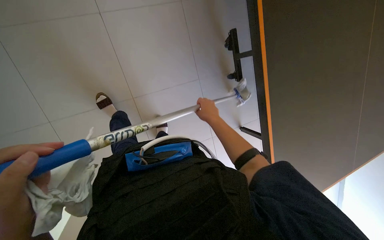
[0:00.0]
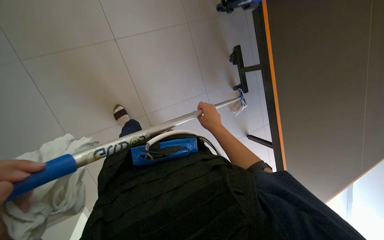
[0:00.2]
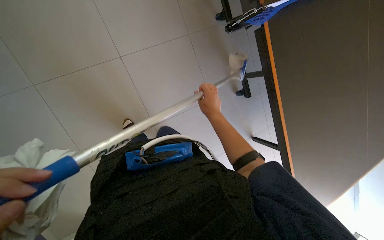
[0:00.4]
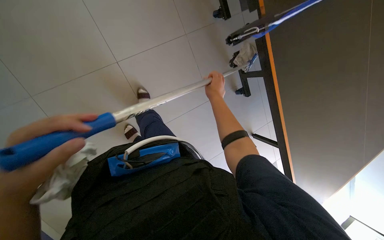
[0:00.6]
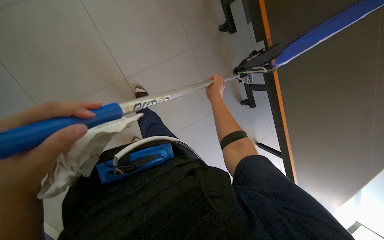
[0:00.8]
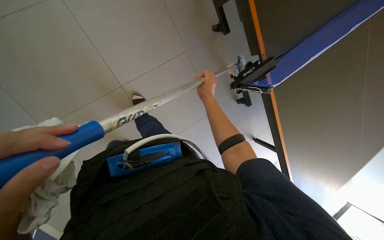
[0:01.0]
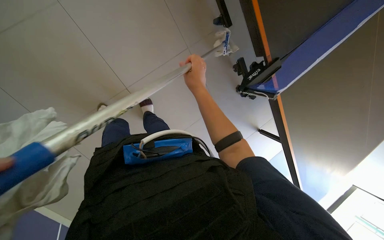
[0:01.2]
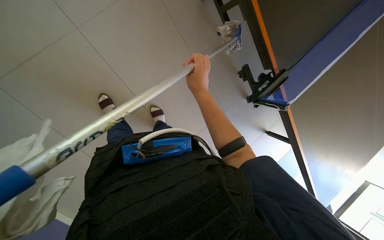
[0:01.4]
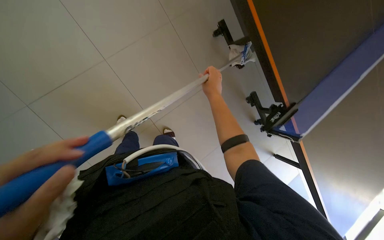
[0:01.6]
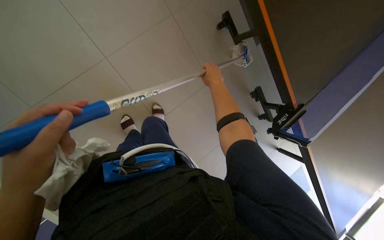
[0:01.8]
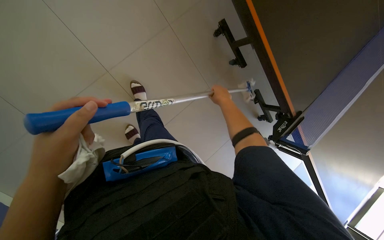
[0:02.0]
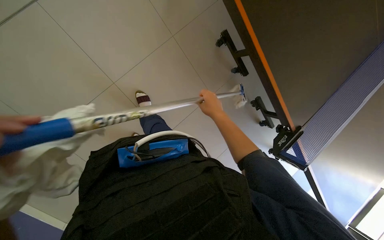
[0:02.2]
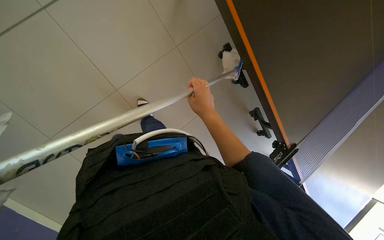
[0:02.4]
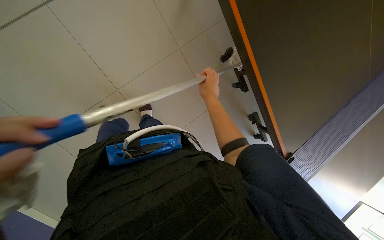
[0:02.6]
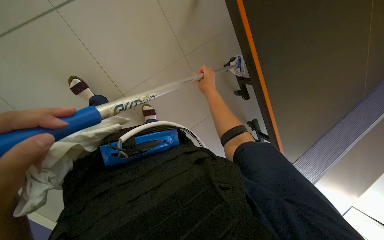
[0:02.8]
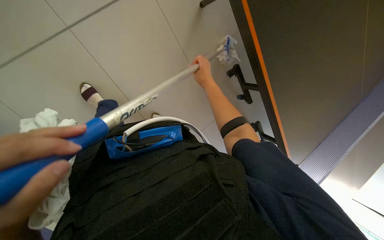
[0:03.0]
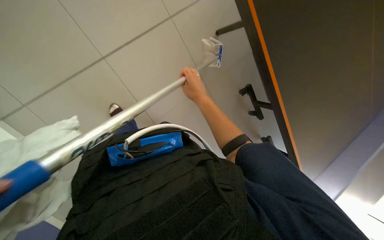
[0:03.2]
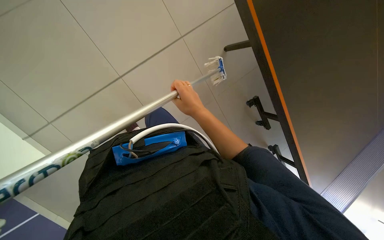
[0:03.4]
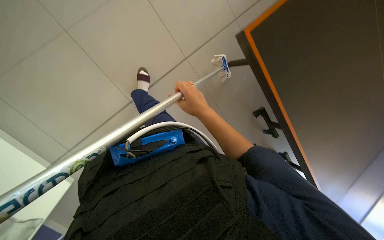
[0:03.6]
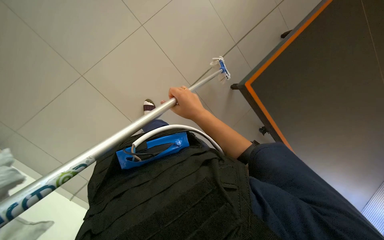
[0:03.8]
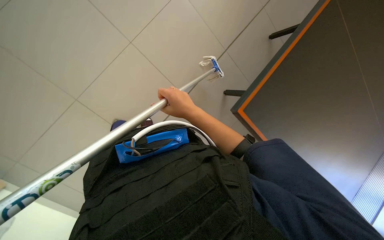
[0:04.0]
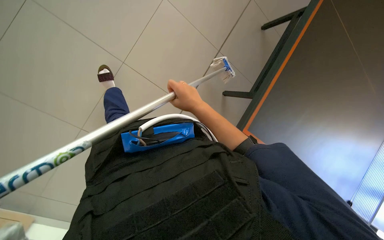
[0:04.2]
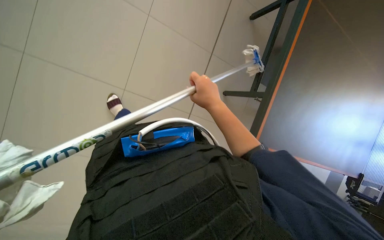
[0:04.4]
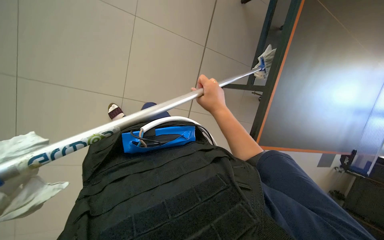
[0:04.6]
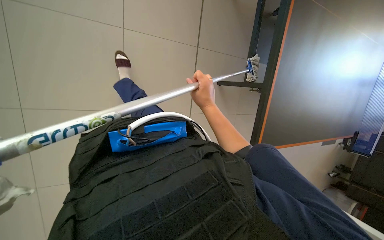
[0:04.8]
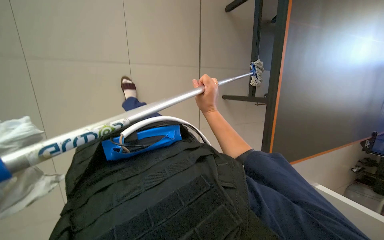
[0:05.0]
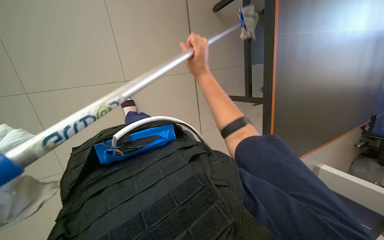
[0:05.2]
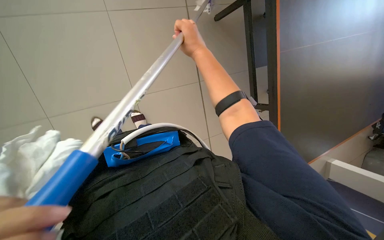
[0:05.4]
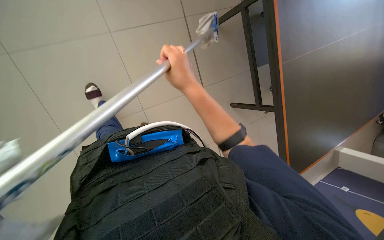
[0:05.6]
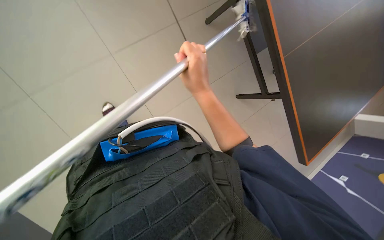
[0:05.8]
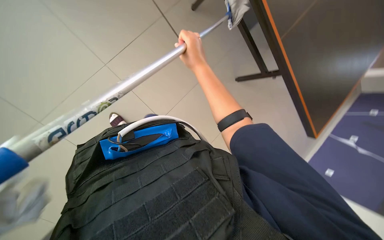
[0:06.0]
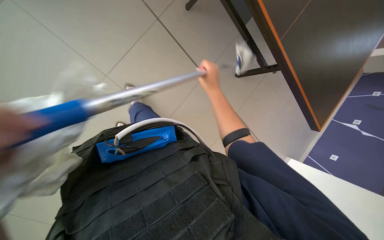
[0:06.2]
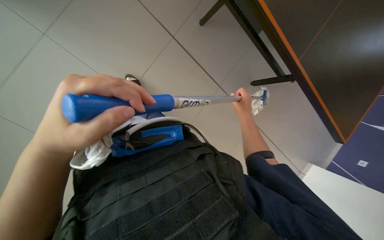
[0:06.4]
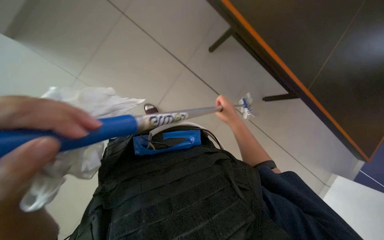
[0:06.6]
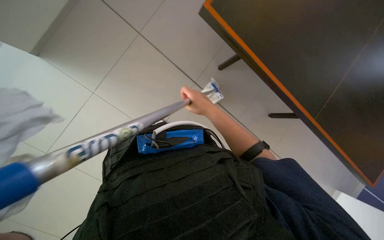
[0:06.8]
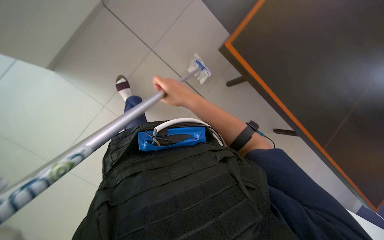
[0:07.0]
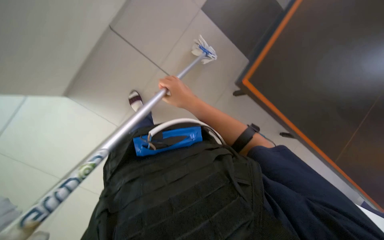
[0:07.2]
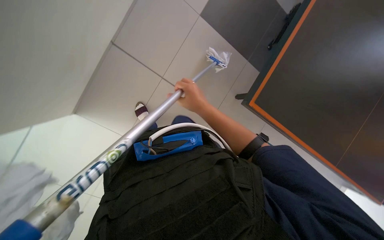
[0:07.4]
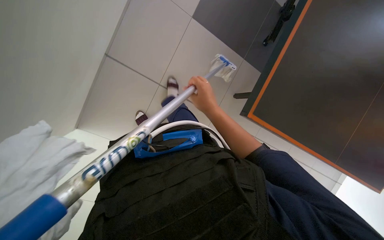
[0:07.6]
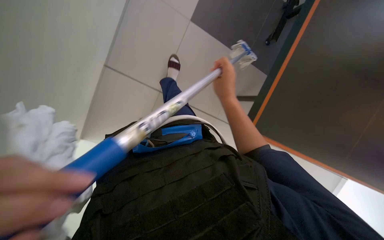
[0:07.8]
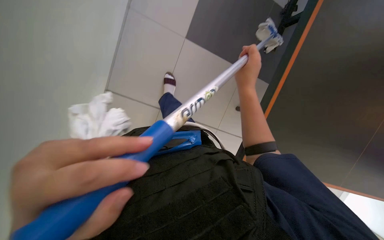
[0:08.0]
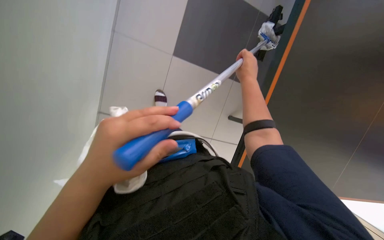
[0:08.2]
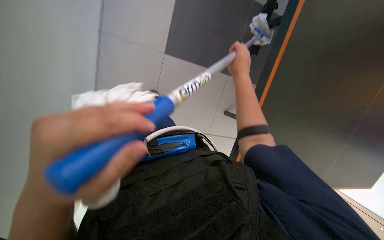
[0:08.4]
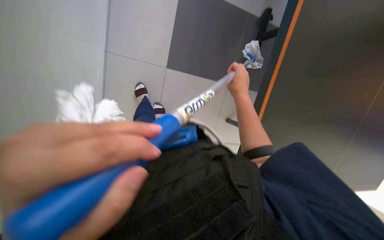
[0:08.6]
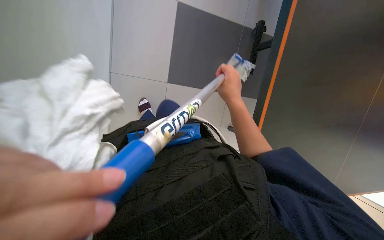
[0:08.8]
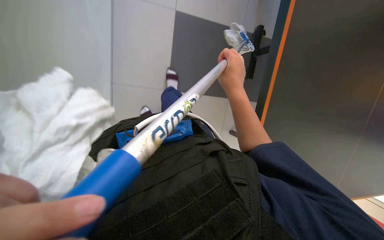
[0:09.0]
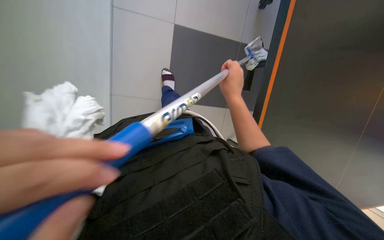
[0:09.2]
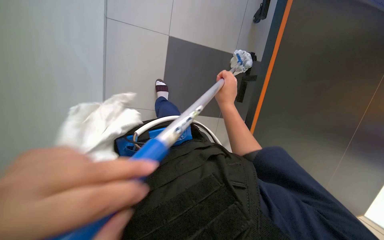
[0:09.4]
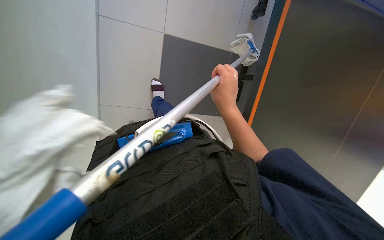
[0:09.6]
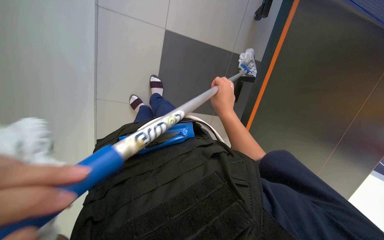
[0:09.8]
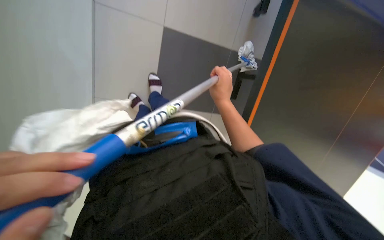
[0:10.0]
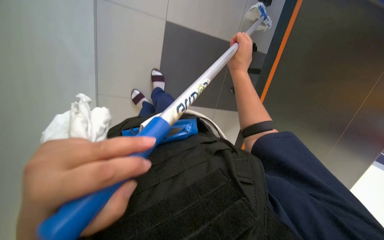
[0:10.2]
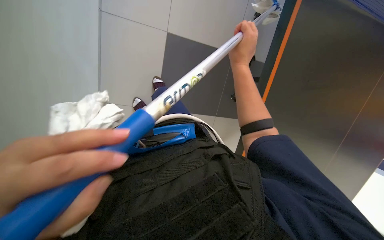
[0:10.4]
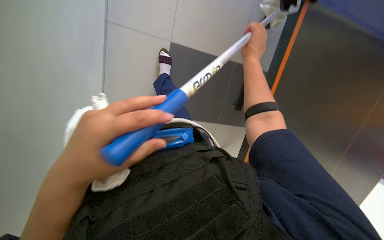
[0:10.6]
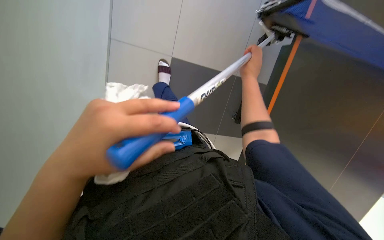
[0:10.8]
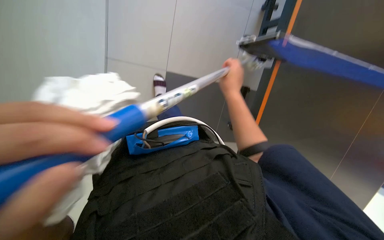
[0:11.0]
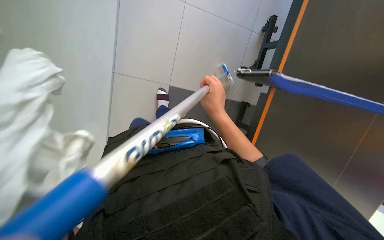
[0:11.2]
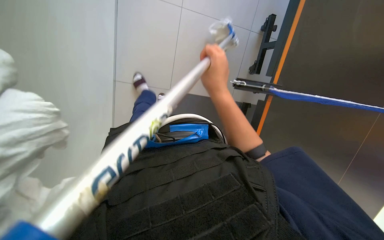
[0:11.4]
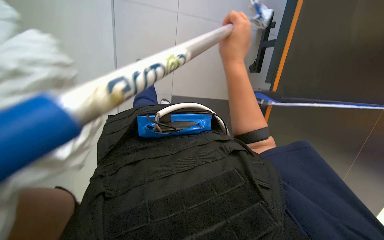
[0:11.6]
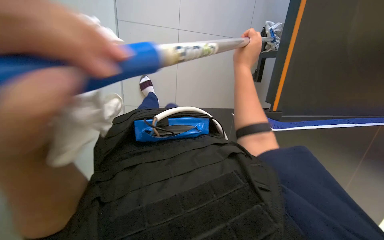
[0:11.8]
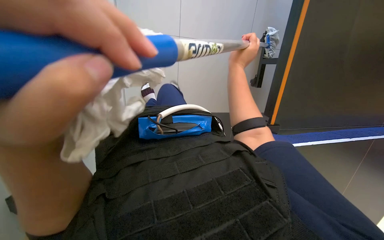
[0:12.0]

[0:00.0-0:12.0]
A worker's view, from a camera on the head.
Job: cleaning windows.
The whole recording: Cleaning glass windows/doors. The worker cleans glass windows and doors using a long-handled tool with a cloth.
0:00.0 to 0:01.6: The view tips upward by some 20 degrees. The right hand is displaced up the picture and nearer to the camera by some 15 cm.
0:01.6 to 0:03.0: The wearer looks about 15 degrees further upward.
0:03.0 to 0:04.4: The right hand heads down the picture and nearer to the camera, covering some 15 cm.
0:04.4 to 0:06.0: The right hand swings up and down the picture, roughly 15 cm each way, with 2 reversals.
0:06.0 to 0:07.6: The view tips upward by some 15 degrees. The right hand goes to the right and returns, some 15 cm each way.
0:07.6 to 0:09.0: The wearer looks about 15 degrees further upward. The right hand heads up the picture, covering approximately 10 cm.
0:09.0 to 0:10.4: The right hand shifts some 10 cm up the picture.
0:10.4 to 0:12.0: The view swings approximately 15 degrees to the right. The view tips upward by about 15 degrees.

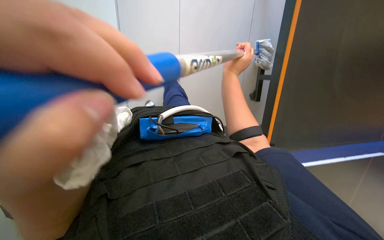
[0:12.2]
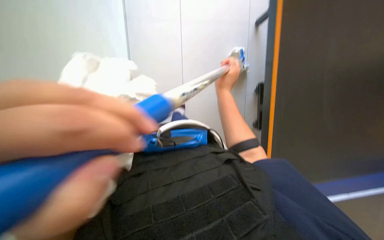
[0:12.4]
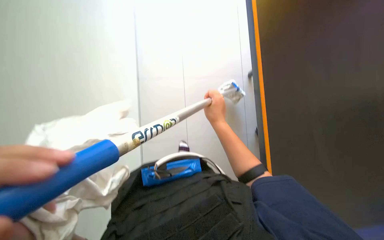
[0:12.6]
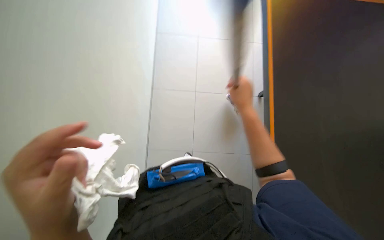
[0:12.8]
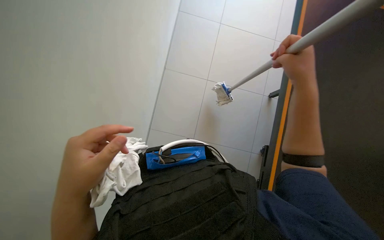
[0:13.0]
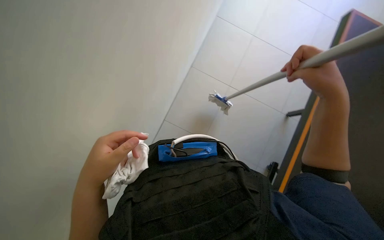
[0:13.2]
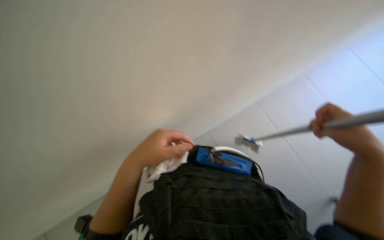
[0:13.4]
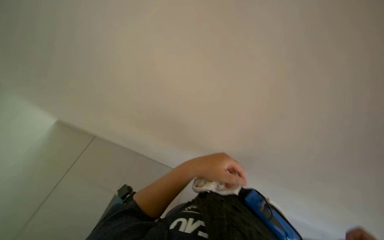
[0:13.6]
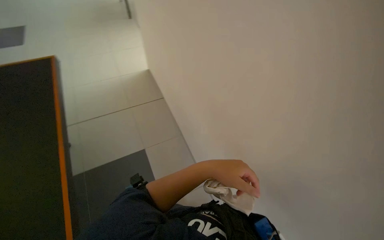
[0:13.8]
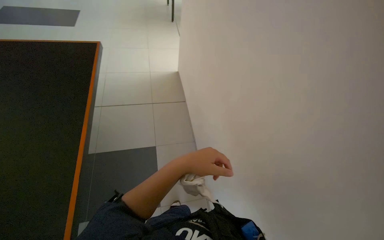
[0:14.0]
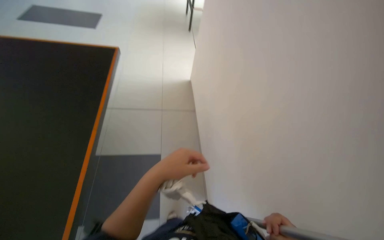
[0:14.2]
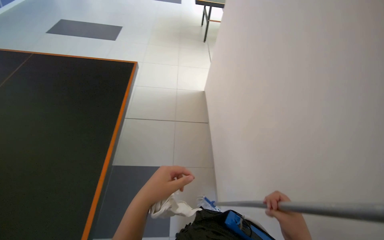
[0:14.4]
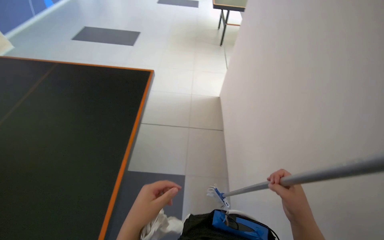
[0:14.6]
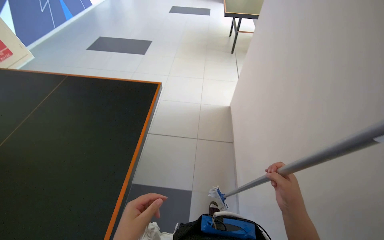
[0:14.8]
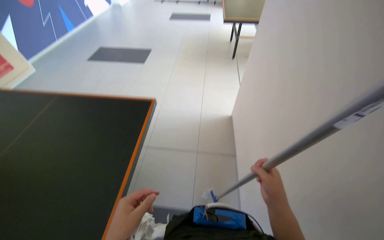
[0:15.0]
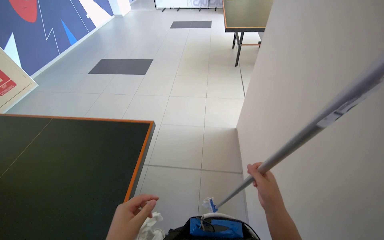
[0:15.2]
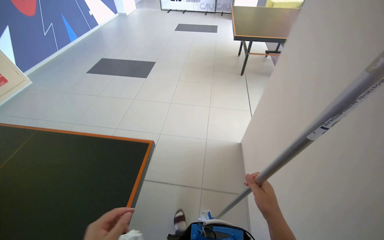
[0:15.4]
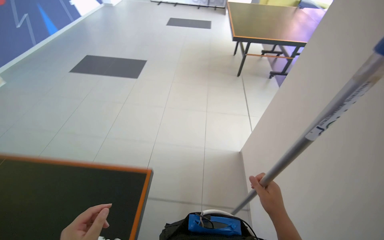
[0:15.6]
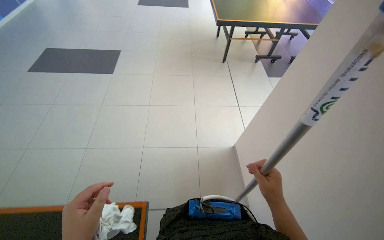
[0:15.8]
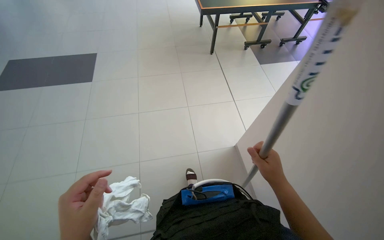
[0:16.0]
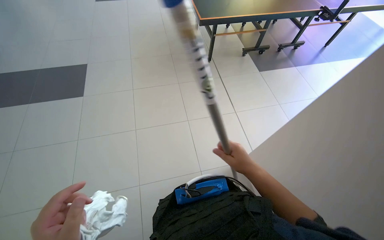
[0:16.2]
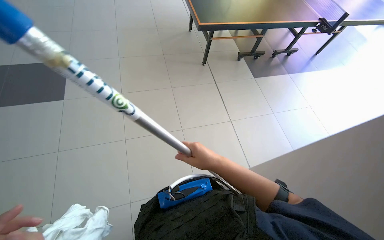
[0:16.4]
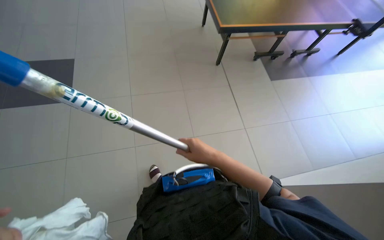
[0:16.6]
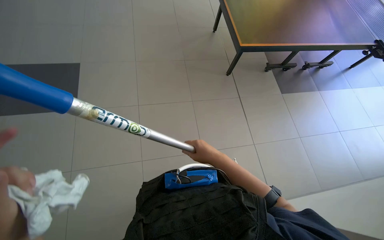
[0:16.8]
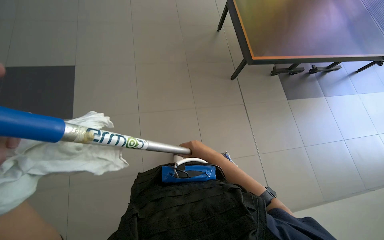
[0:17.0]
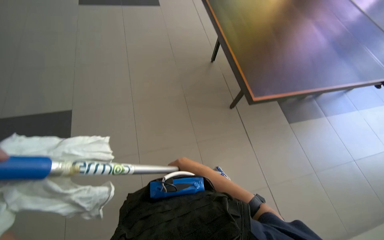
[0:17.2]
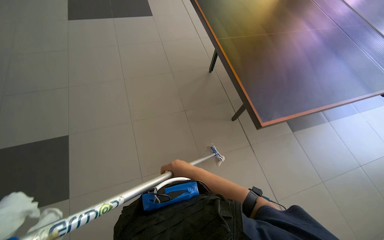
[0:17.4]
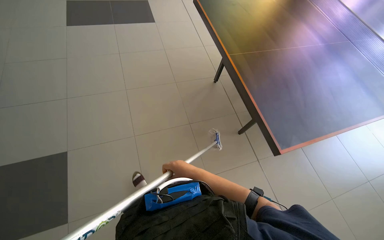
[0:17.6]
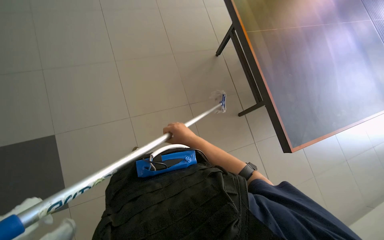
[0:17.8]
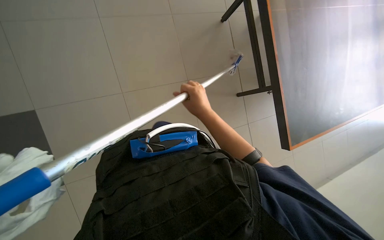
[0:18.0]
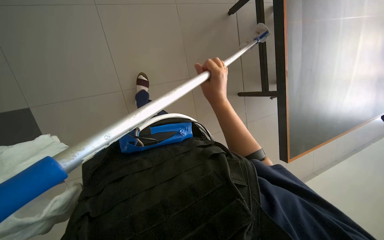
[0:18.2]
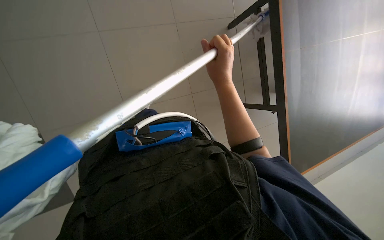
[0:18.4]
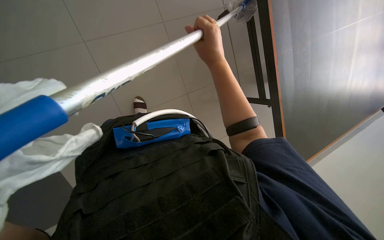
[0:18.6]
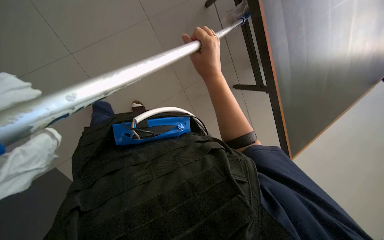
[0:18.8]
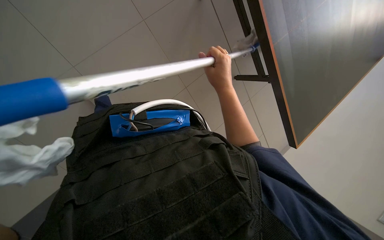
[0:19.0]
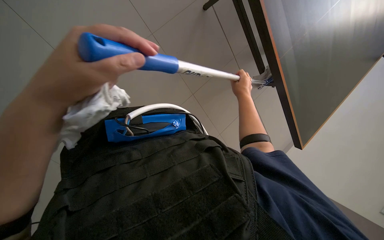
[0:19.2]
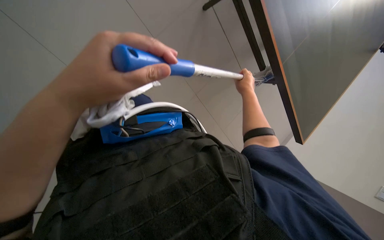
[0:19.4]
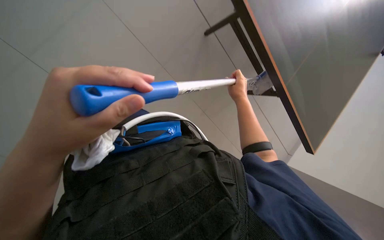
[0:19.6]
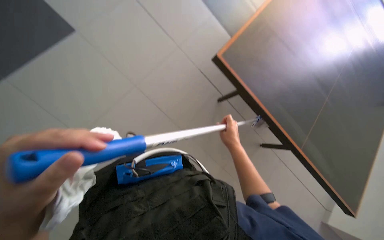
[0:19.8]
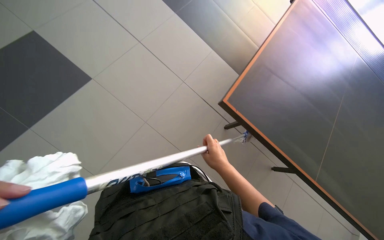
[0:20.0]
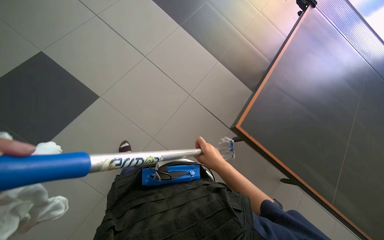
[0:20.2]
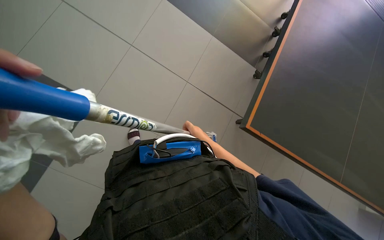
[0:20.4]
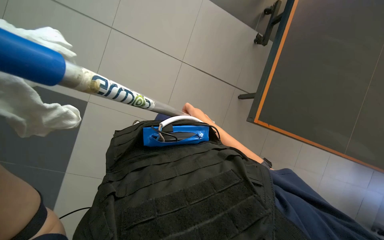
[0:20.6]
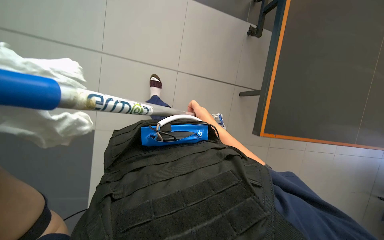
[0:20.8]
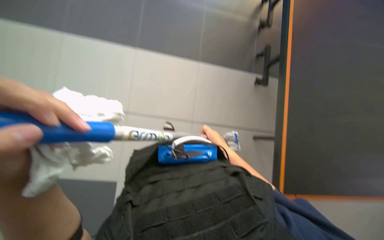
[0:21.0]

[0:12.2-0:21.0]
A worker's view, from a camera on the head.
Job: cleaning windows.
The whole recording: Cleaning glass windows/doors. The worker cleans glass windows and doors using a long-handled tool with a cloth.
0:12.2 to 0:13.6: The head rotates about 35 degrees to the left. The camera pitches upward, by some 25 degrees.
0:13.6 to 0:15.2: The camera is carried about 40 cm. The head turns to the left by about 55 degrees. The view tilts roughly 15 degrees upward.
0:15.2 to 0:16.6: The head travels about 80 cm.
0:16.6 to 0:18.0: The camera travels some 50 cm. The view tips downward by about 25 degrees.
0:18.0 to 0:19.6: The right hand shifts some 20 cm to the right and farther from the camera.
0:19.6 to 0:21.0: The view tips upward by roughly 25 degrees.
